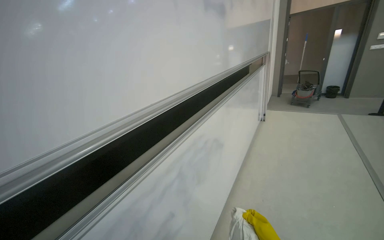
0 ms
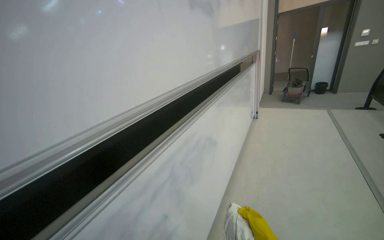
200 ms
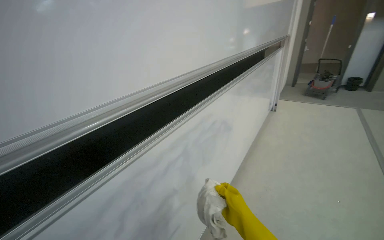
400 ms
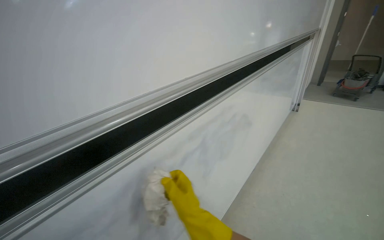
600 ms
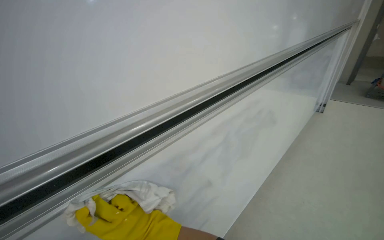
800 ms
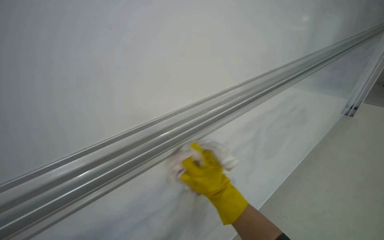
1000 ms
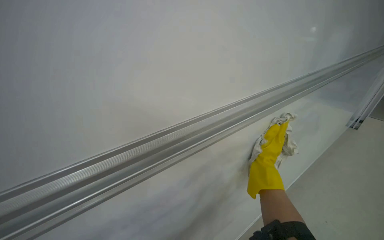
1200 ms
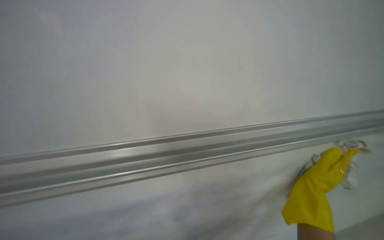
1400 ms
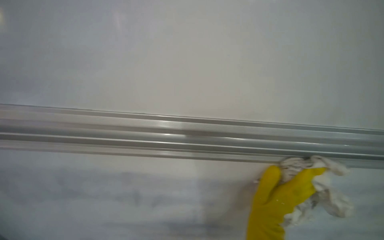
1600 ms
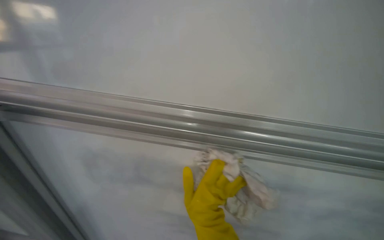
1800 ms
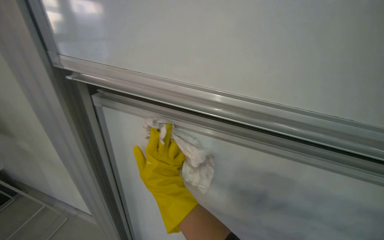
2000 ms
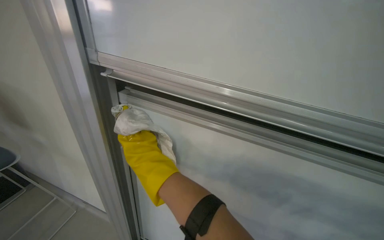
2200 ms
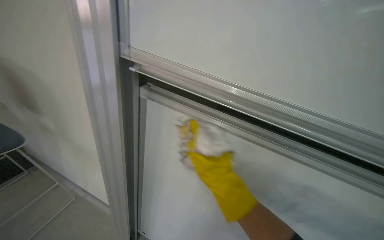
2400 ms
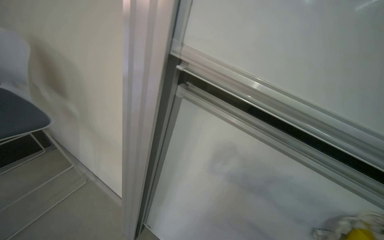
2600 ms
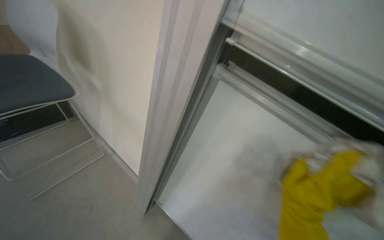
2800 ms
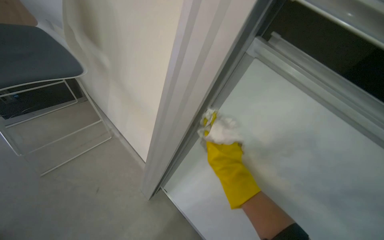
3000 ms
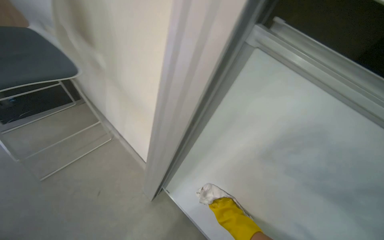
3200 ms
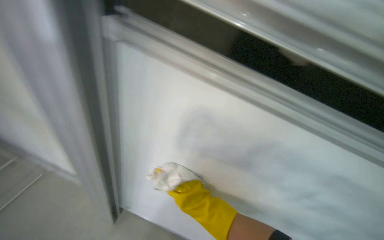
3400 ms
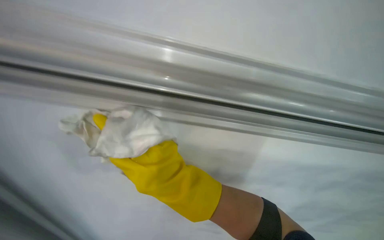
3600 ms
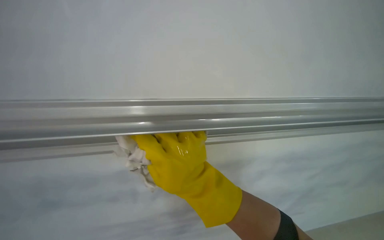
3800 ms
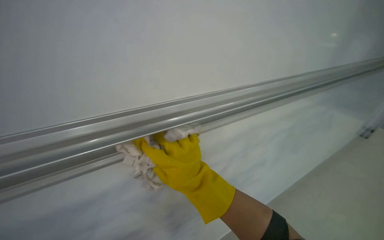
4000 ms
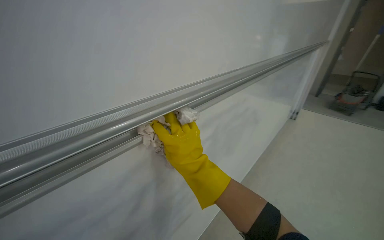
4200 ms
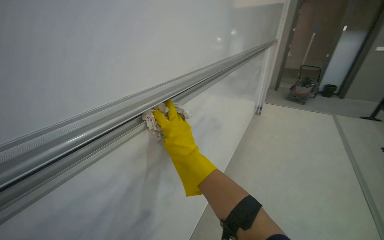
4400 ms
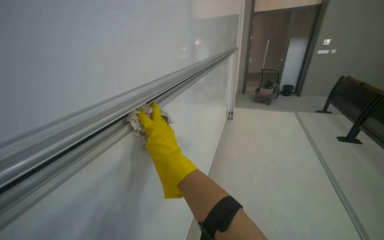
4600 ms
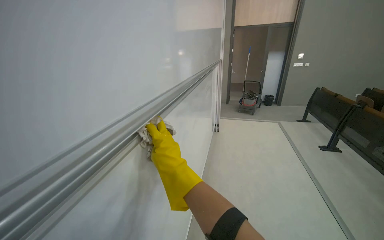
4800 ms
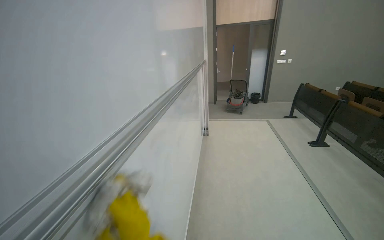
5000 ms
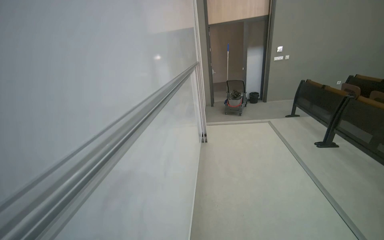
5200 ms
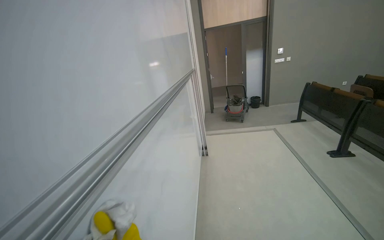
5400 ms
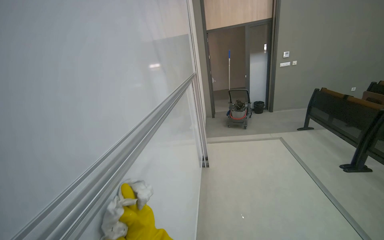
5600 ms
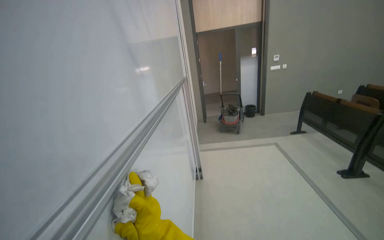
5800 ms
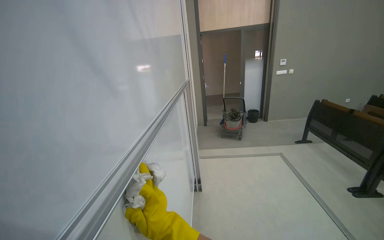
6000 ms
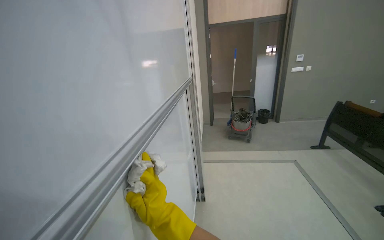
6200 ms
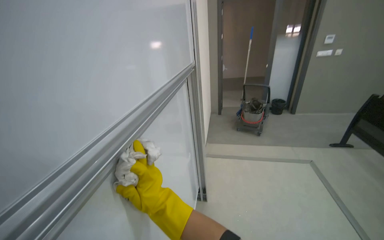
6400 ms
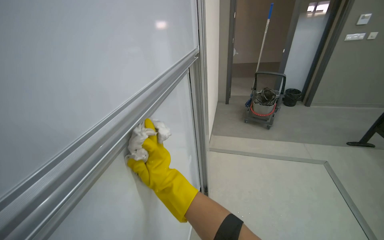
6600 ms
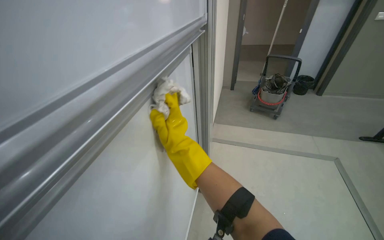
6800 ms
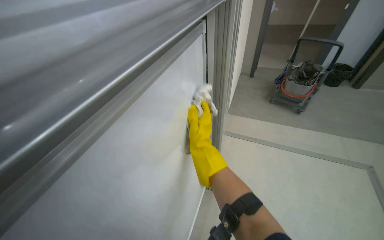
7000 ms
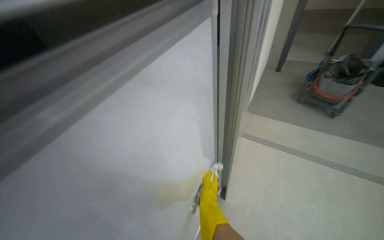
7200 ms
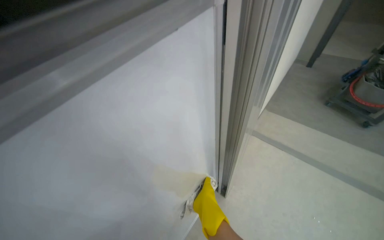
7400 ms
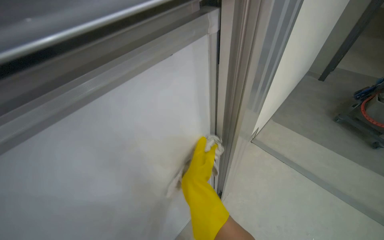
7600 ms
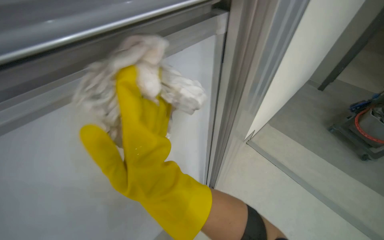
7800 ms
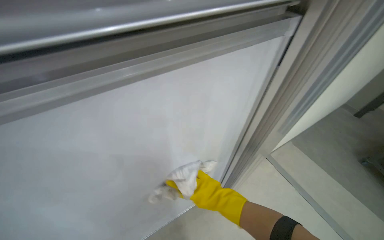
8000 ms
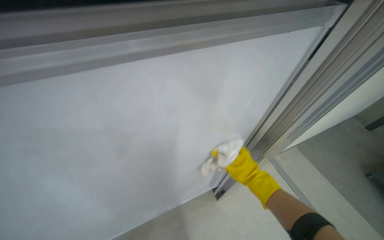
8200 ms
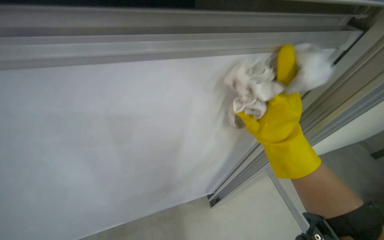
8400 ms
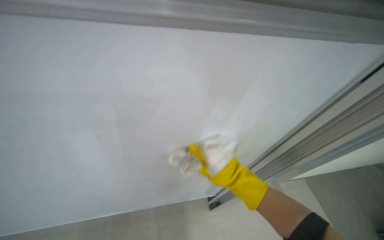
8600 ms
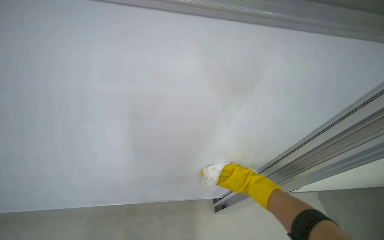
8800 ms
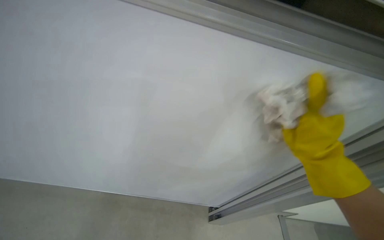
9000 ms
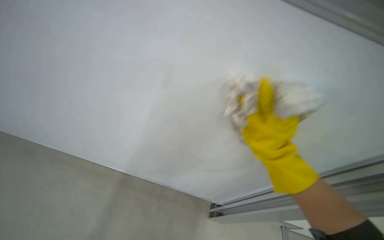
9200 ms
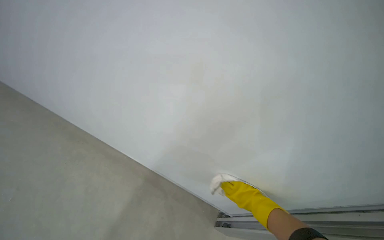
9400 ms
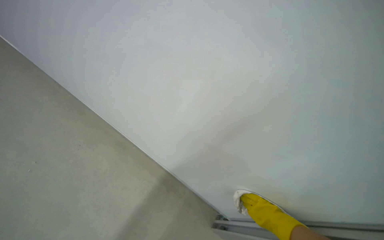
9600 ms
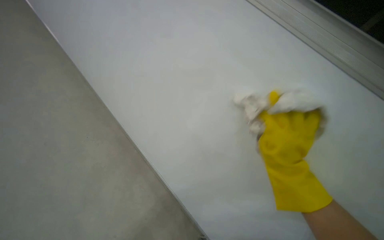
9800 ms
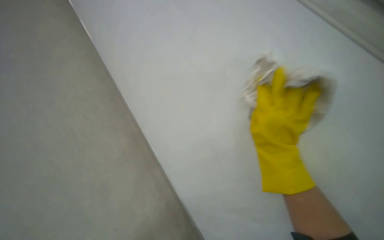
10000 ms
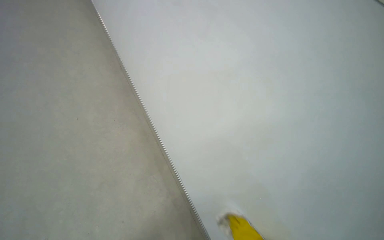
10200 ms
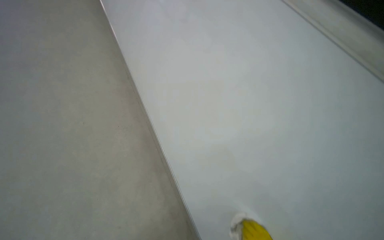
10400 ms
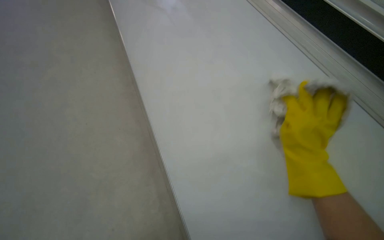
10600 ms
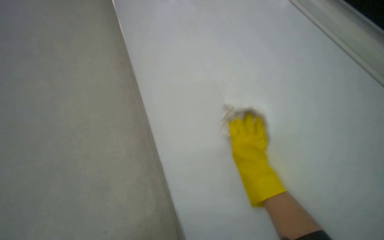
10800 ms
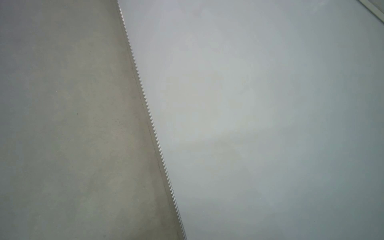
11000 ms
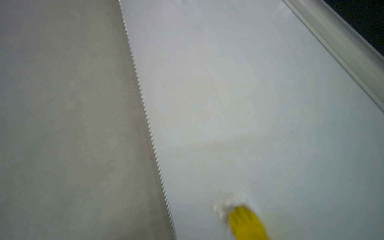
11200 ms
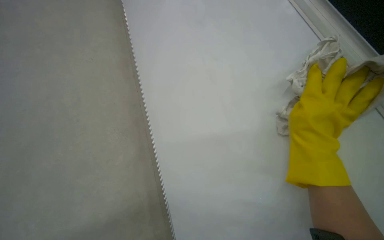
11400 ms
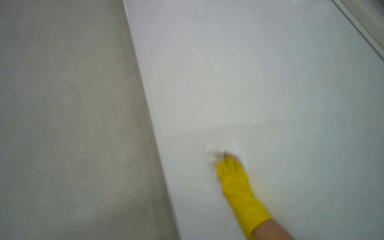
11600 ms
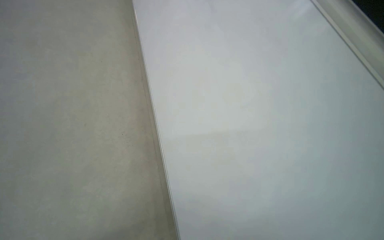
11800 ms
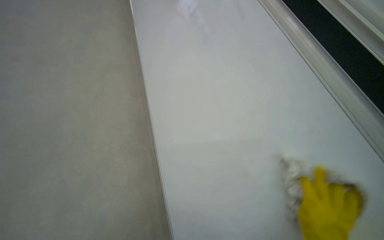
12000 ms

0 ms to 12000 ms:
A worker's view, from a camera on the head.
Job: wiping surfaces.
The whole recording: Cleaning whiteboard and tracks. The worker cleans the whiteboard surface and its tracks with a cloth and spray.
0 ms to 1600 ms: The head turns to the left by about 50 degrees. The camera pitches downward, by roughly 15 degrees.
3000 ms to 4400 ms: The wearer looks roughly 80 degrees further to the right.
6000 ms to 7600 ms: The camera travels roughly 90 cm. The wearer's head swings about 40 degrees to the left. The view tilts some 30 degrees downward.
7600 ms to 9000 ms: The head rotates some 50 degrees to the left.
9000 ms to 10400 ms: The head turns to the left by about 50 degrees.

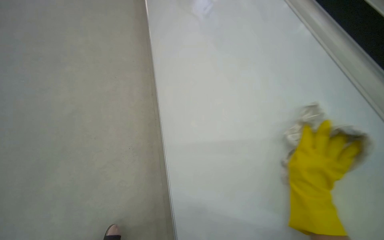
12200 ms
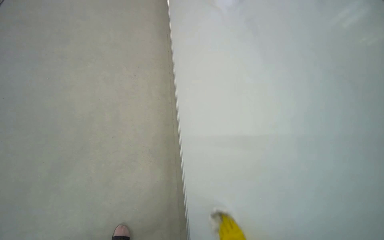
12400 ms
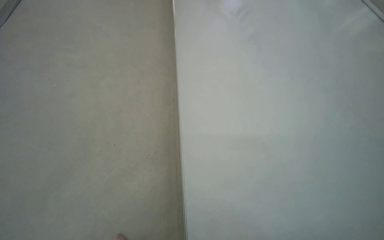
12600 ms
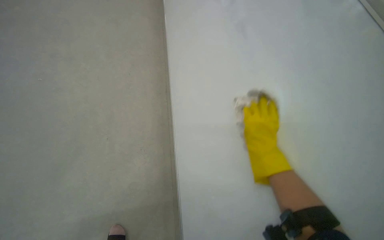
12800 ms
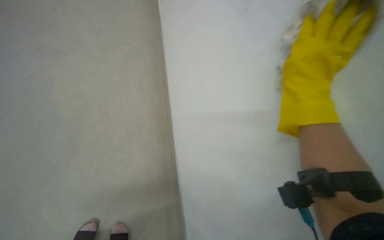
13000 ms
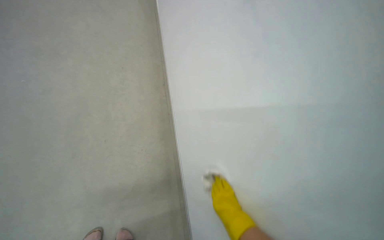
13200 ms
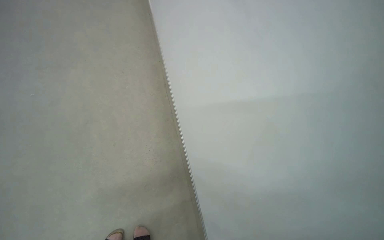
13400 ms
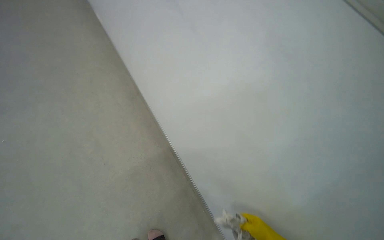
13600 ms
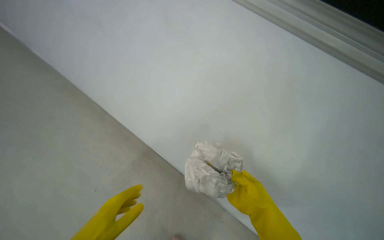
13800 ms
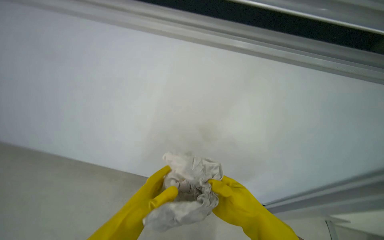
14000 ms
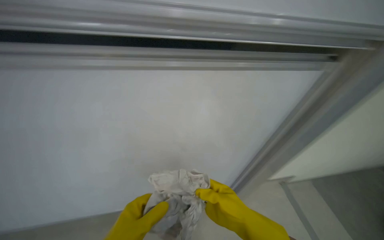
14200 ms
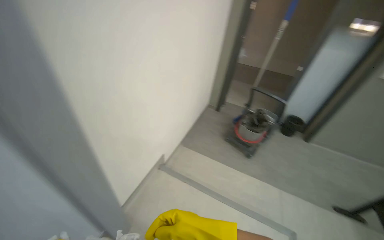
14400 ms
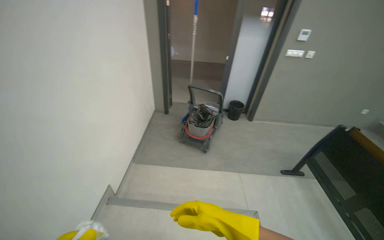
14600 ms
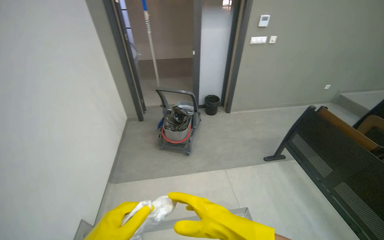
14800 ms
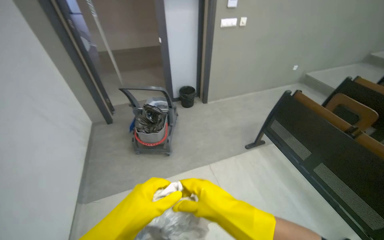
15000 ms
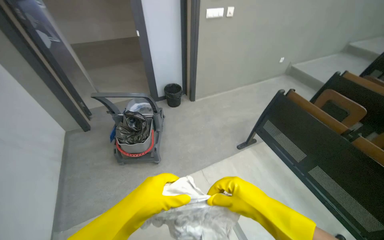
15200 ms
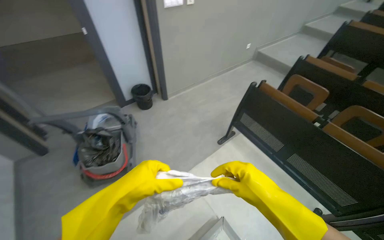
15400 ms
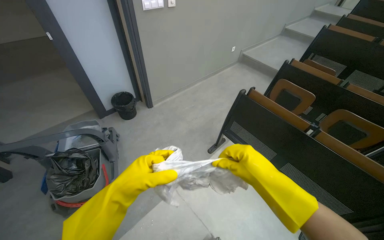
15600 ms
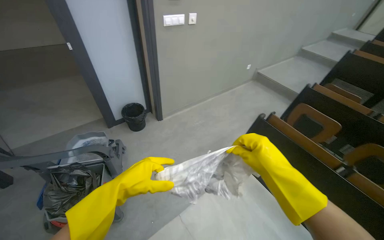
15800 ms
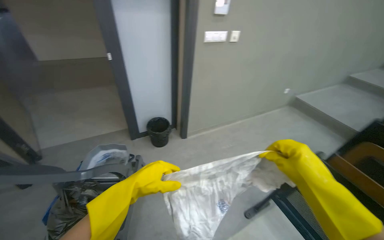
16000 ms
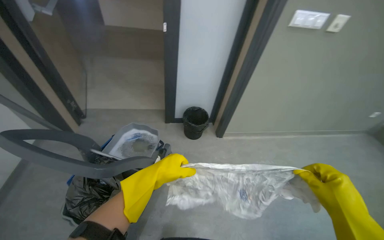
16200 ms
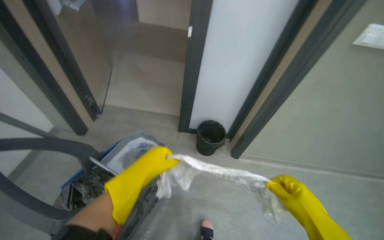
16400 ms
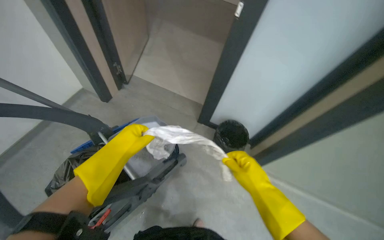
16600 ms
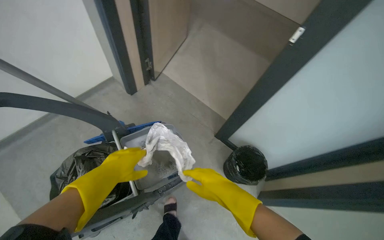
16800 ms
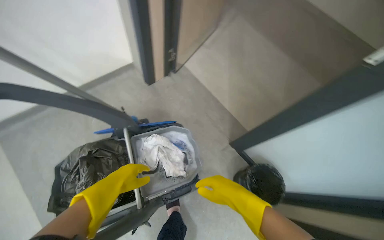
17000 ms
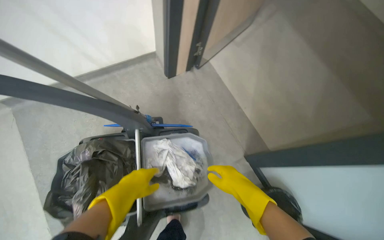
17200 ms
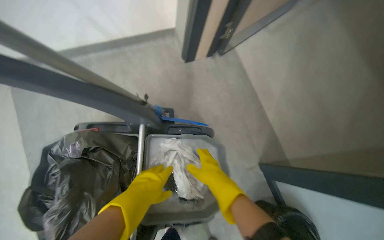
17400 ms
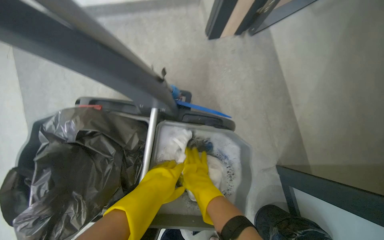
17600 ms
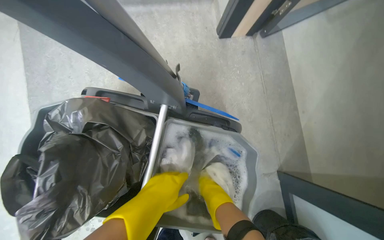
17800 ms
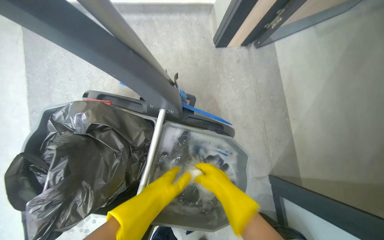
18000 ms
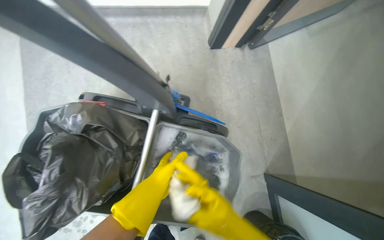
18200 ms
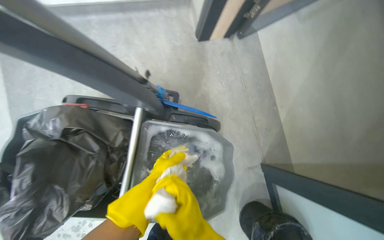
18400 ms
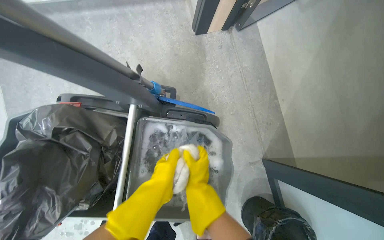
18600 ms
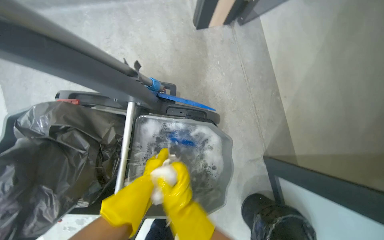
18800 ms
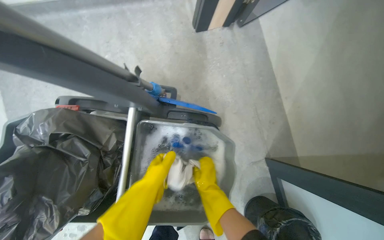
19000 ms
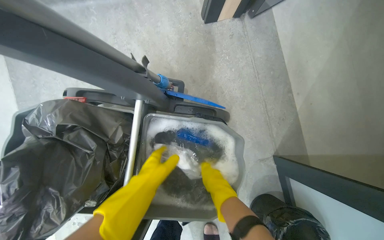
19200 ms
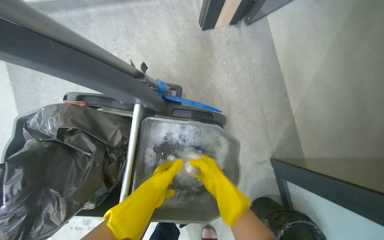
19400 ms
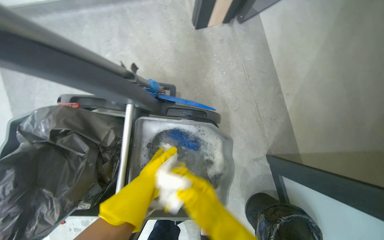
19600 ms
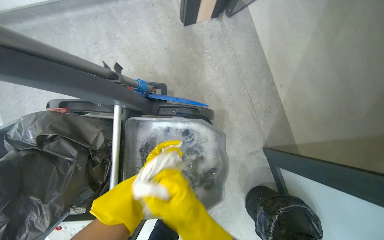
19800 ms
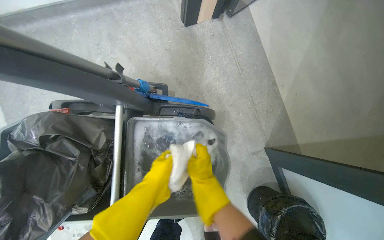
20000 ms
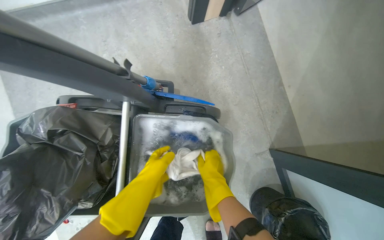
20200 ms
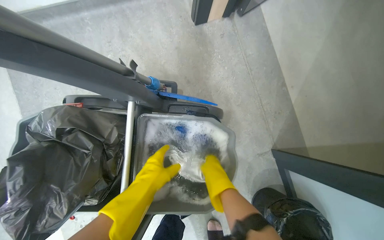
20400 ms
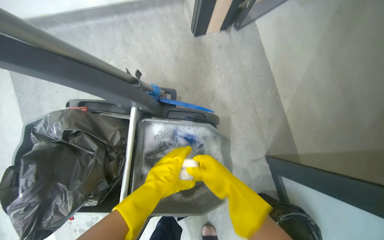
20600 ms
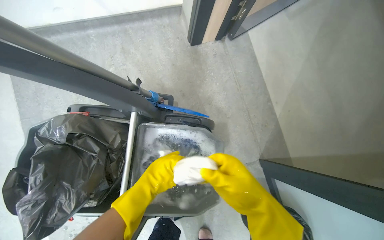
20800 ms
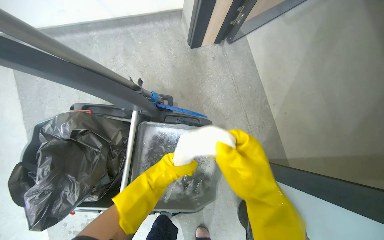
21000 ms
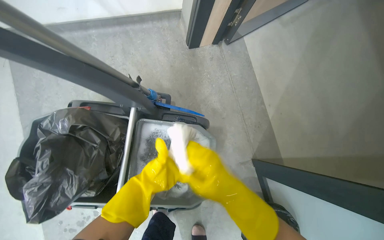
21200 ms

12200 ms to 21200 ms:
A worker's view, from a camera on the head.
Job: wiping surfaces.
The whole recording: Cleaning whiteboard and tracks. The worker cleans the whiteboard surface and its tracks with a cloth and spray.
13800 ms to 15200 ms: The wearer moves roughly 90 cm. The head turns to the right by about 135 degrees.
15200 ms to 16600 ms: The wearer moves about 90 cm. The wearer's head swings about 45 degrees to the left.
16600 ms to 18200 ms: The camera is carried about 60 cm. The wearer's head swings roughly 55 degrees to the left. The view tips downward by about 15 degrees.
18200 ms to 19800 ms: The right hand travels farther from the camera and back again, some 20 cm each way.
19800 ms to 21200 ms: The right hand heads to the right and up the picture, covering about 15 cm, and travels farther from the camera and back again, approximately 15 cm each way.
